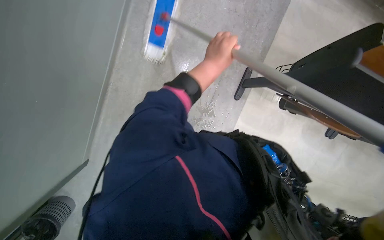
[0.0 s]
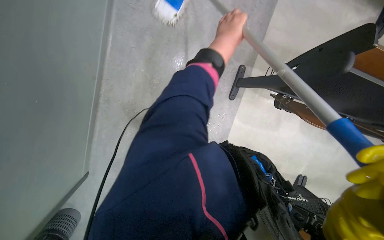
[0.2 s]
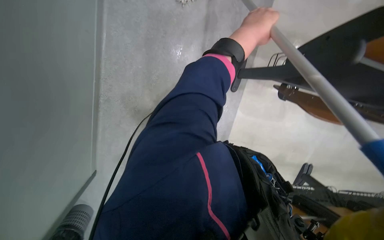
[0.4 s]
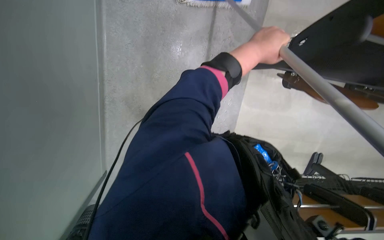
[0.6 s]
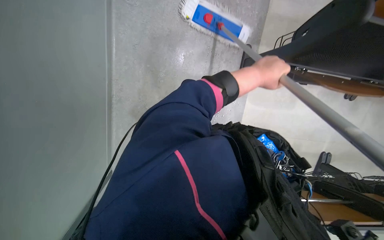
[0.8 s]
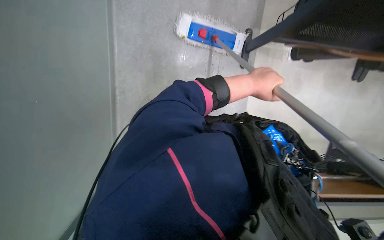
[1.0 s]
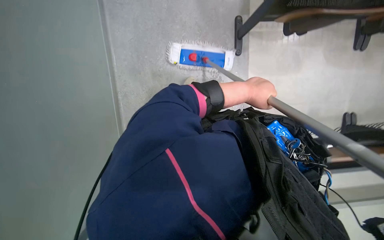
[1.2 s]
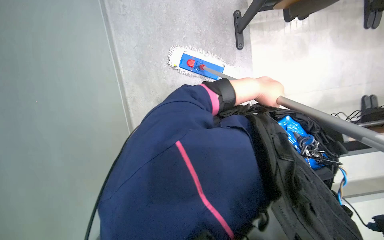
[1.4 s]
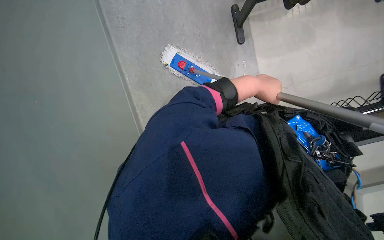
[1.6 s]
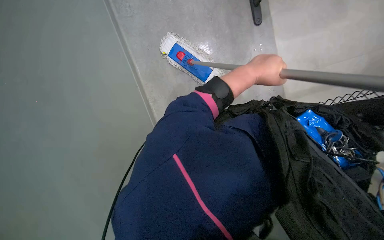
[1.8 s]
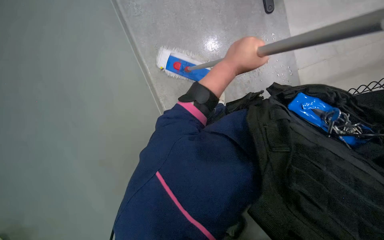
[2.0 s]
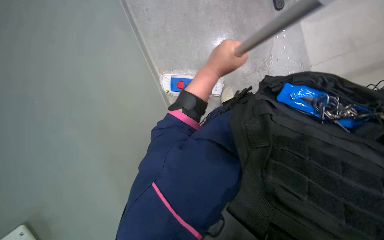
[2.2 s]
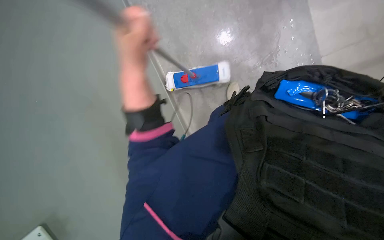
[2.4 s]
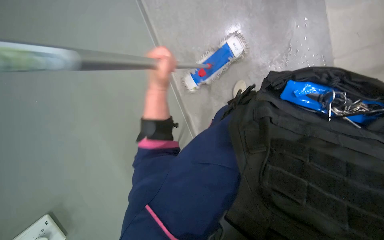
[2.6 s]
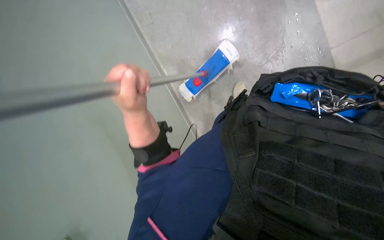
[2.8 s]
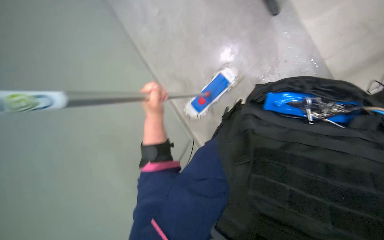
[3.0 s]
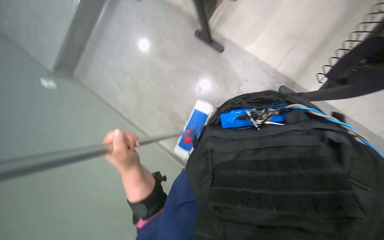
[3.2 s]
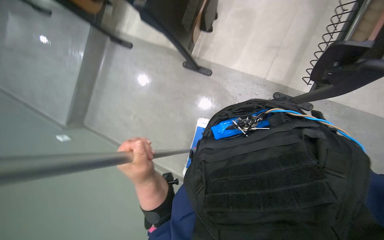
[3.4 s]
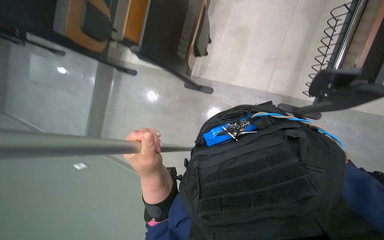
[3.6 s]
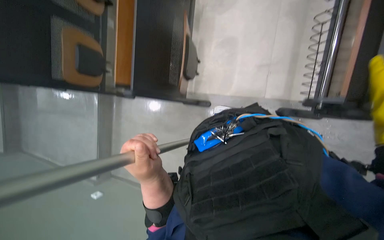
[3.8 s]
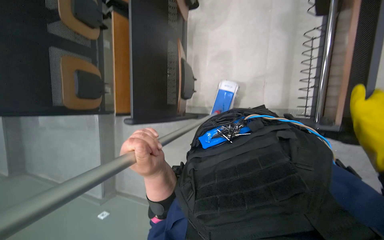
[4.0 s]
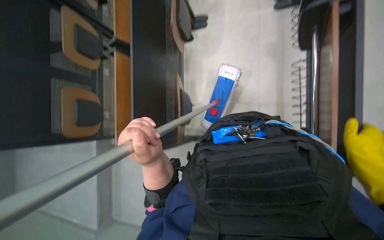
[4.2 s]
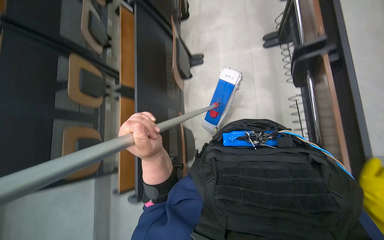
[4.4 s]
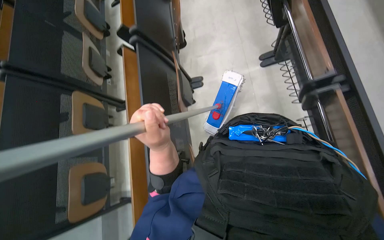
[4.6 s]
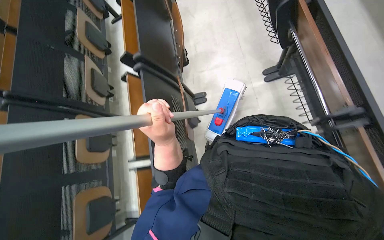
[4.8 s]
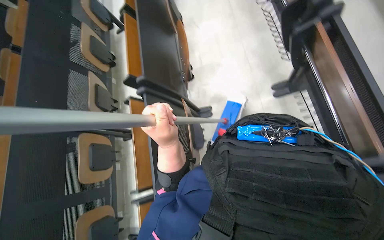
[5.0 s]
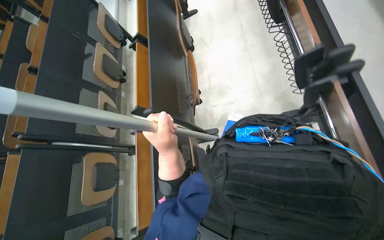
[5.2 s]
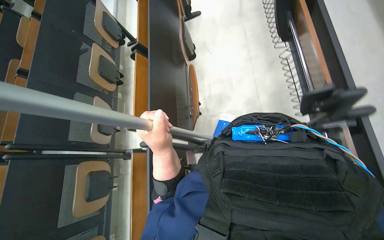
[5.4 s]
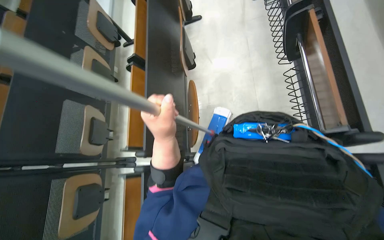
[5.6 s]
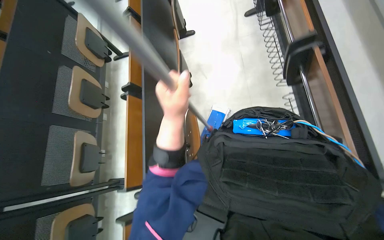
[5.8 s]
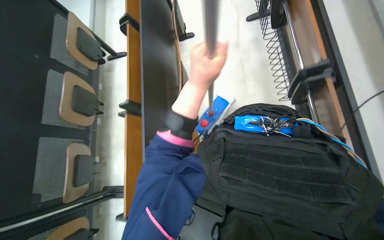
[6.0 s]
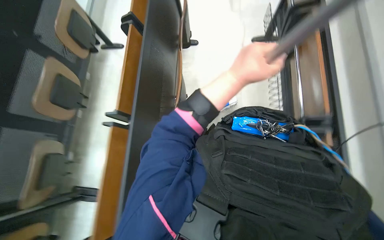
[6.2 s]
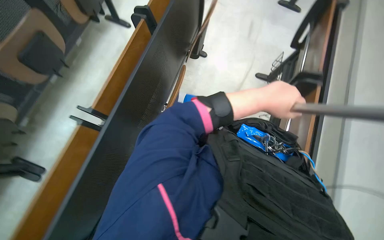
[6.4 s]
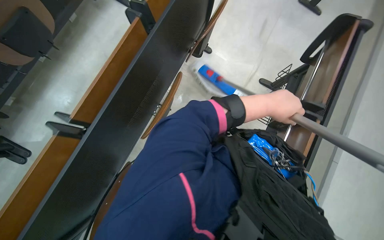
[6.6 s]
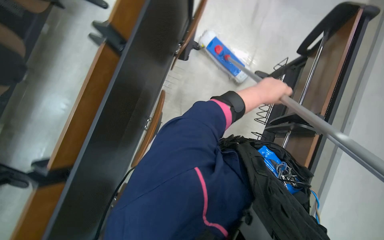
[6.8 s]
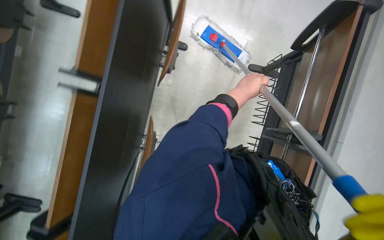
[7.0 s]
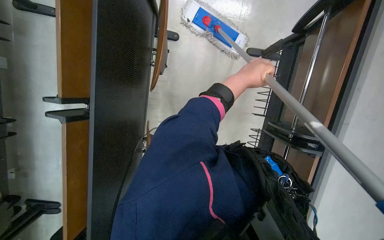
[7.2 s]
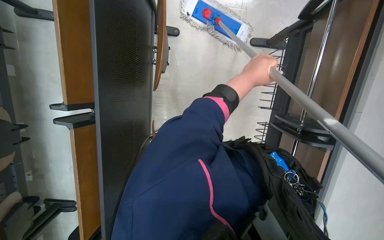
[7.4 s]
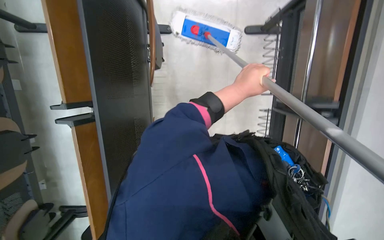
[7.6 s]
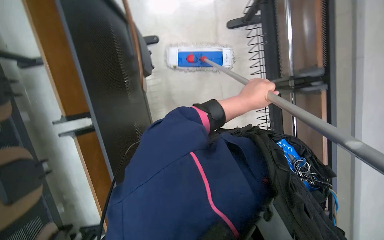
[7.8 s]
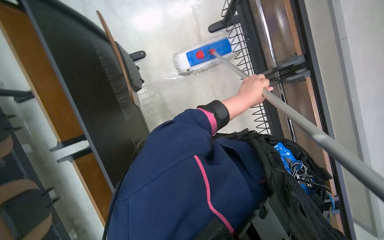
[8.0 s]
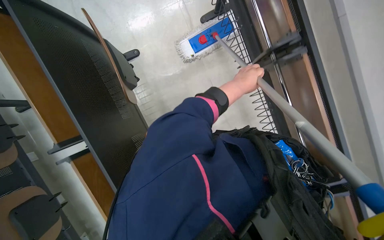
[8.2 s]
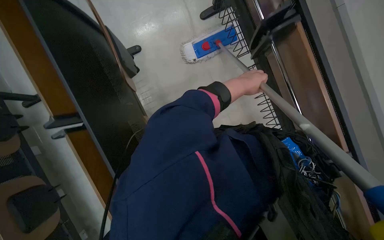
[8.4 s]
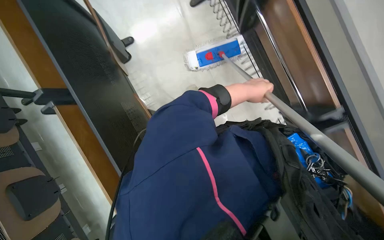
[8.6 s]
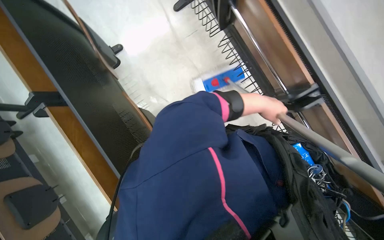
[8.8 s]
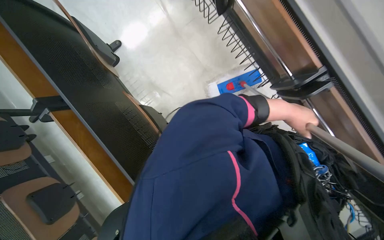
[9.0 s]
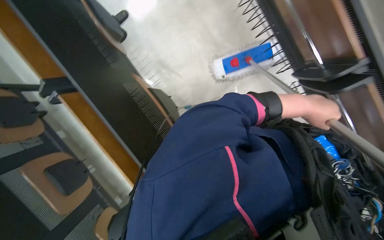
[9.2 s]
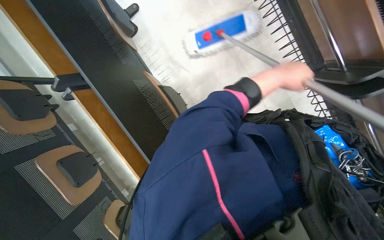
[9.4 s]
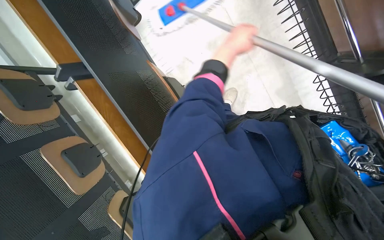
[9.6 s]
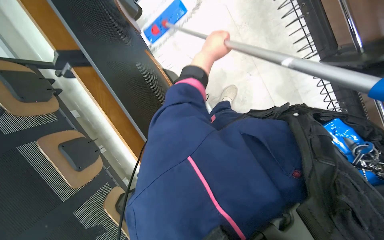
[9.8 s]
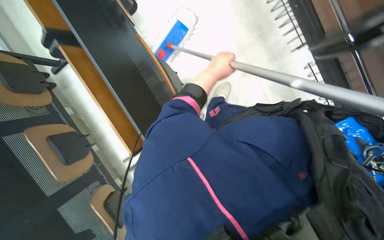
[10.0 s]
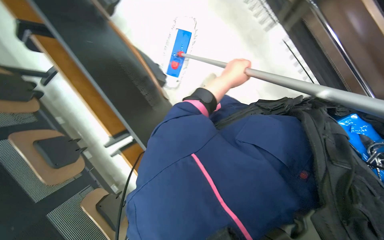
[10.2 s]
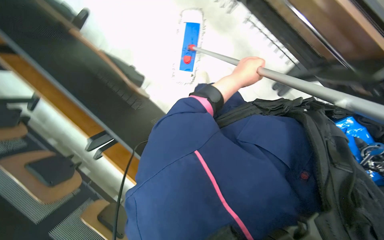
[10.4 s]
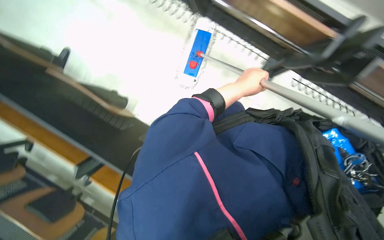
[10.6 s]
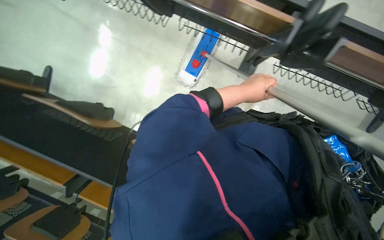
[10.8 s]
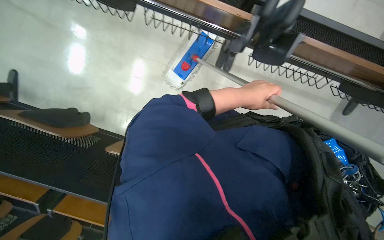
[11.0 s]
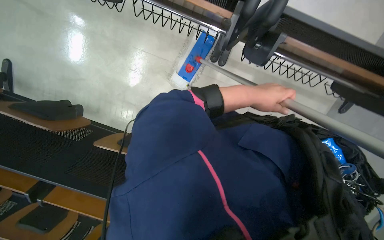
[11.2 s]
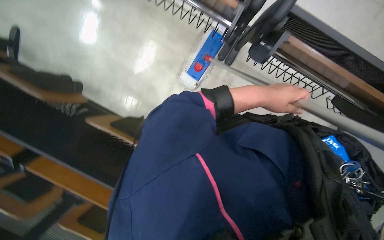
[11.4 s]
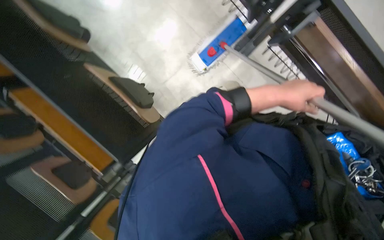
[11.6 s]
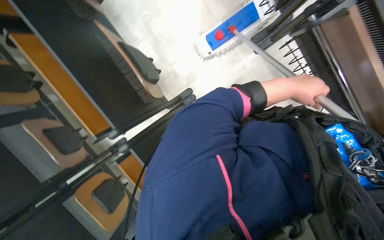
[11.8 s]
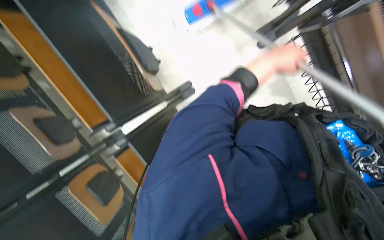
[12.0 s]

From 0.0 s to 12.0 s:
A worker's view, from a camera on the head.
Job: mopping floor.
The whole recording: Scrubbing floor with mop. The worker scrubs the floor using the mop with a brush head.
From 0.0 s to 1.6 s: The view pans to the left by roughly 15 degrees. The left hand shifts some 20 cm to the right and farther from the camera.
From 1.6 s to 3.0 s: The view pans to the left by about 25 degrees. The left hand goes about 25 cm to the left.
From 3.0 s to 4.4 s: The camera pitches upward, by approximately 40 degrees. Everything in view rotates about 35 degrees counterclockwise.
From 4.4 s to 6.0 s: The camera travels roughly 90 cm.
From 7.6 s to 9.0 s: The scene turns roughly 30 degrees counterclockwise in the picture.
From 10.4 s to 12.0 s: The scene turns some 40 degrees clockwise in the picture.

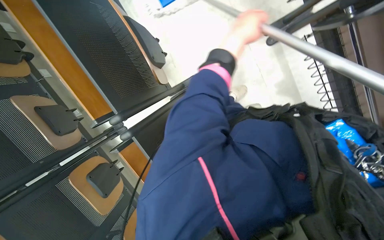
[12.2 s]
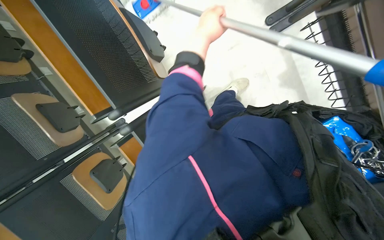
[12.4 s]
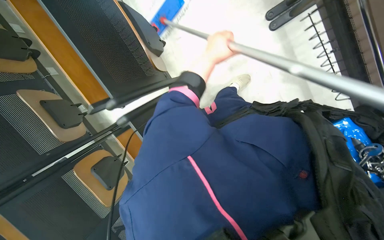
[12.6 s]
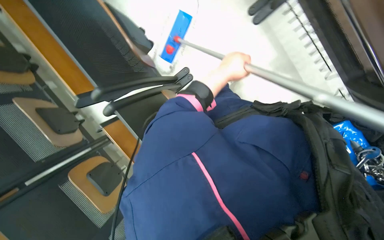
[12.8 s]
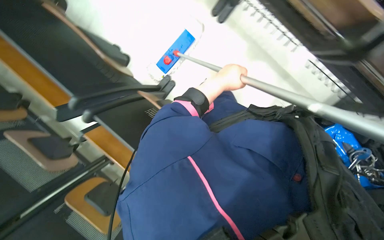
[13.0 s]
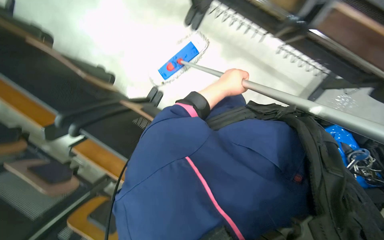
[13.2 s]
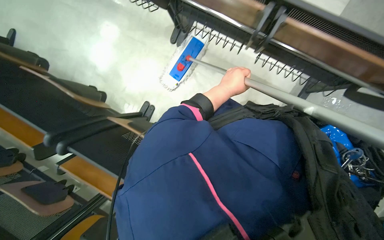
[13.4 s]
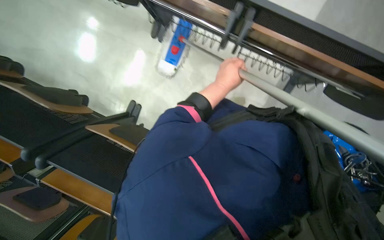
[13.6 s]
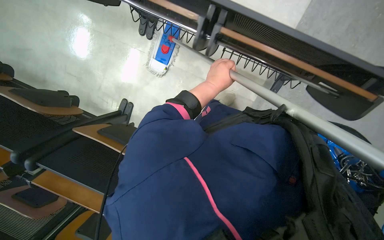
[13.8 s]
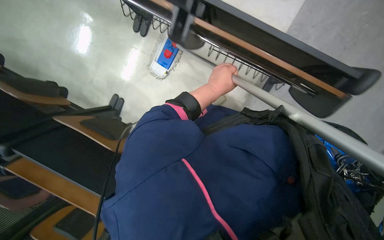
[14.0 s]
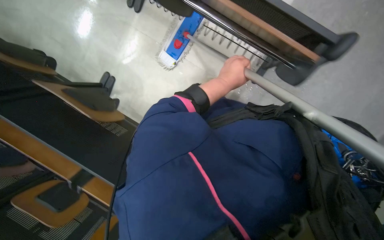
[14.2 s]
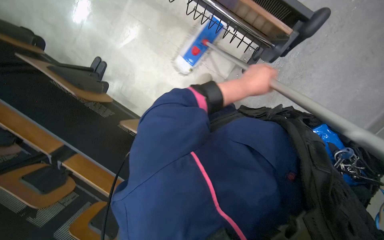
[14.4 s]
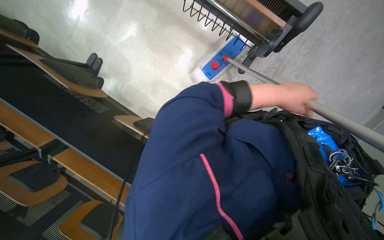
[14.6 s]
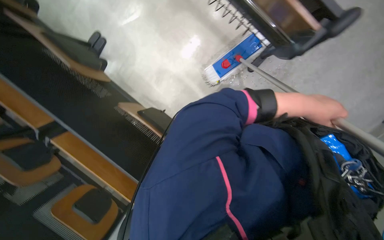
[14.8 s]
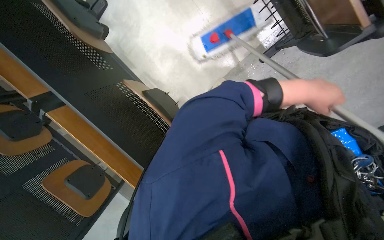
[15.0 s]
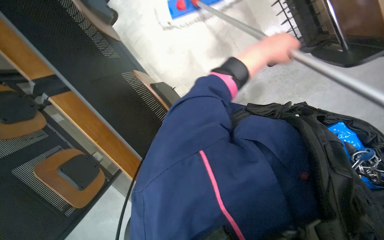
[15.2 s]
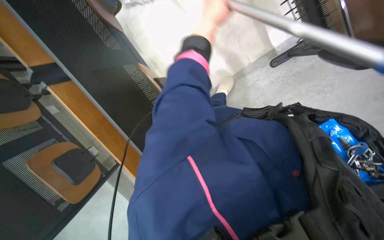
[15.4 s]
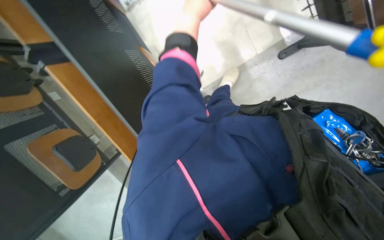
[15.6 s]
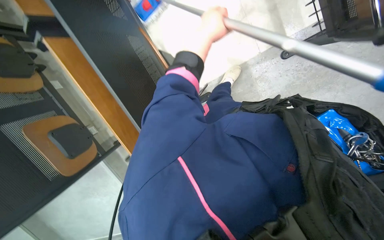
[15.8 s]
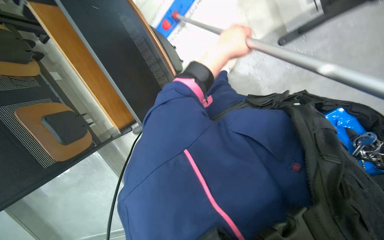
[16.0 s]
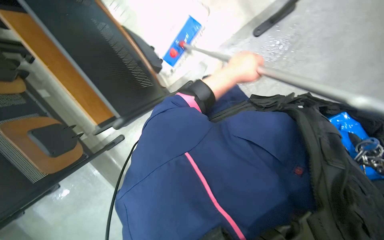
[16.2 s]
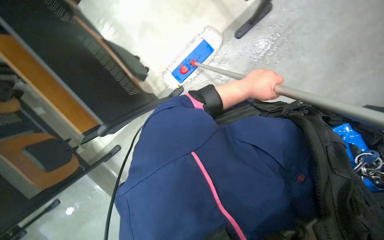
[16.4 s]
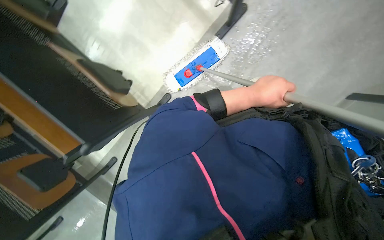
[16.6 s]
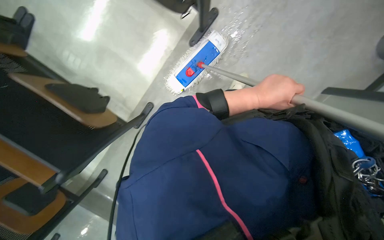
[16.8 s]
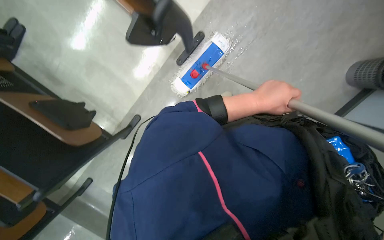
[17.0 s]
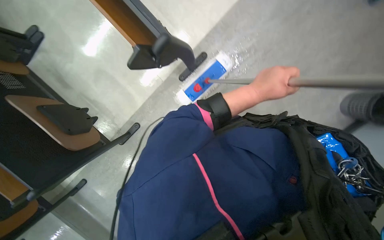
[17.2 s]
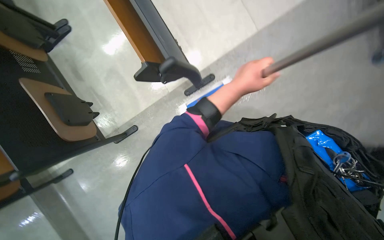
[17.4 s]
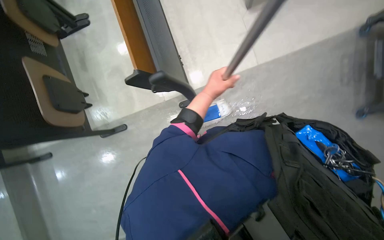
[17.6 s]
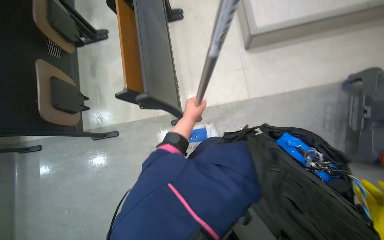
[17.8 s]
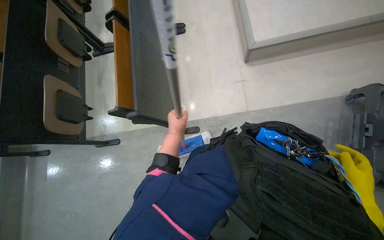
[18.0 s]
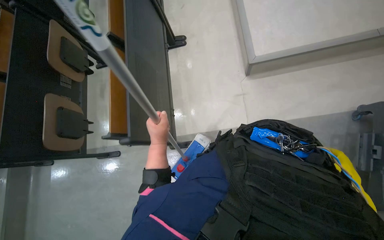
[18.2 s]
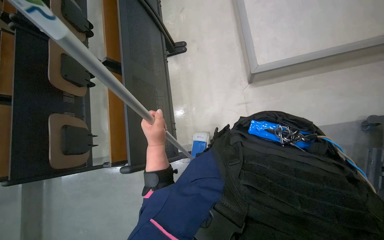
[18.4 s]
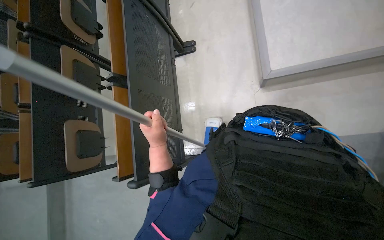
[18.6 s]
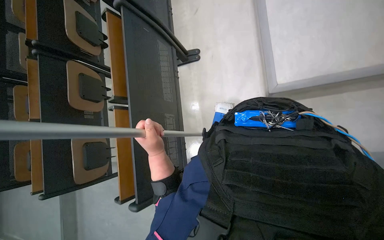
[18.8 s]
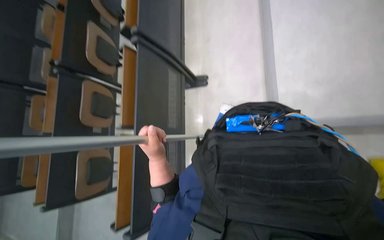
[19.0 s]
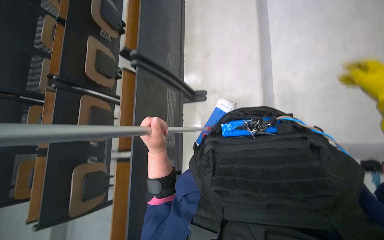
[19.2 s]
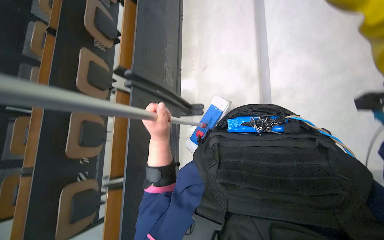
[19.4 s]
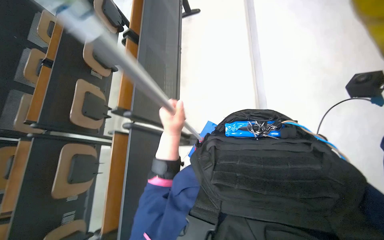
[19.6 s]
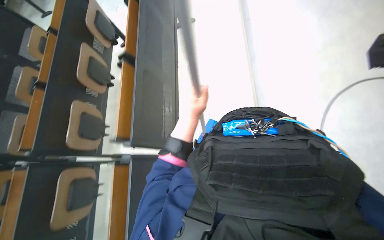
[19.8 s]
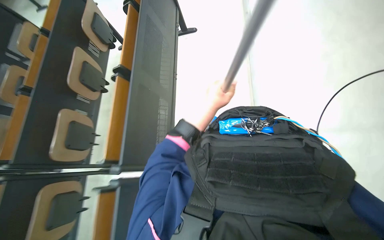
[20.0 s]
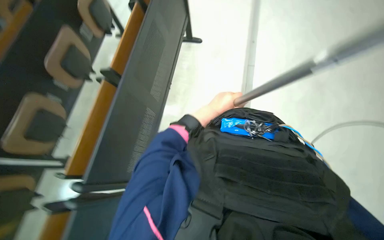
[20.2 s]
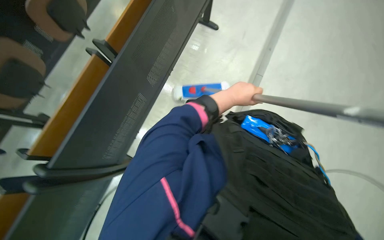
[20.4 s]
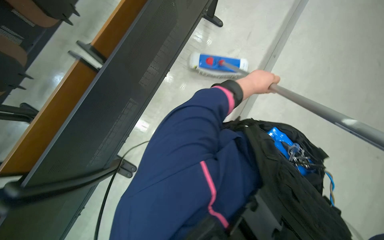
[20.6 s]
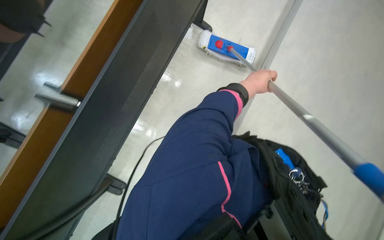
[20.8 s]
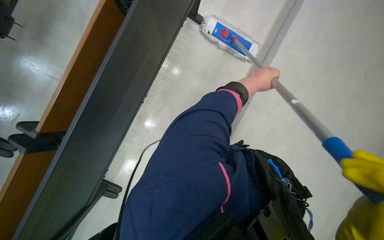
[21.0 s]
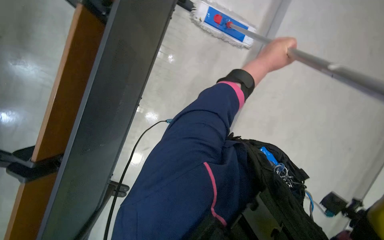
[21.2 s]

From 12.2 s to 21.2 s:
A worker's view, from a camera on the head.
Job: mopping floor.
The whole recording: Scrubbing floor with mop. The worker scrubs the floor using the mop with a brush head.
From 12.2 s to 13.8 s: The left hand goes roughly 20 cm down the picture.
From 15.2 s to 16.6 s: The left hand shifts some 30 cm down the picture.
From 16.6 s to 18.2 s: The camera is carried approximately 80 cm. The camera pitches upward, by approximately 20 degrees. Everything in view rotates roughly 40 degrees clockwise.
From 18.2 s to 19.8 s: The camera is carried some 60 cm. The camera pitches upward, by about 15 degrees.
From 19.8 s to 21.2 s: The left hand travels to the right and up the picture by approximately 30 cm.
